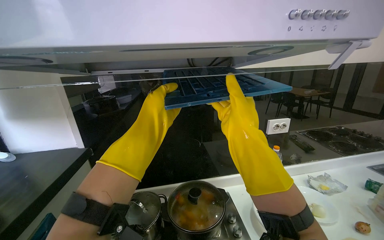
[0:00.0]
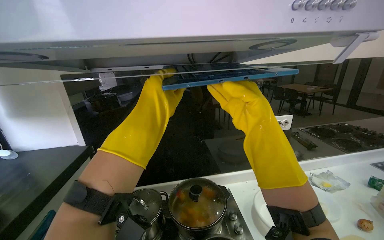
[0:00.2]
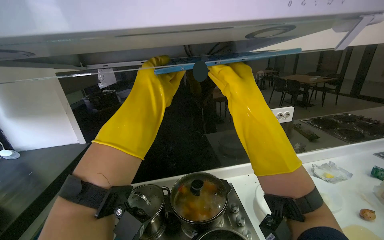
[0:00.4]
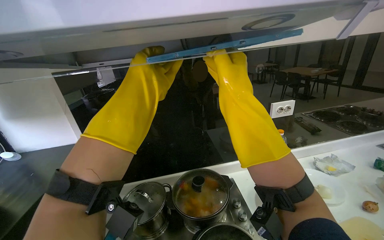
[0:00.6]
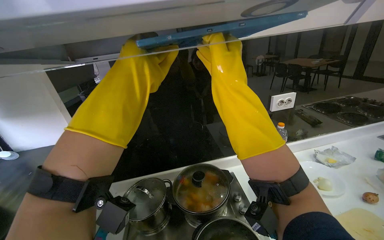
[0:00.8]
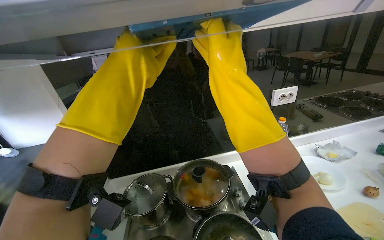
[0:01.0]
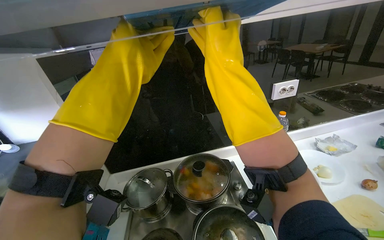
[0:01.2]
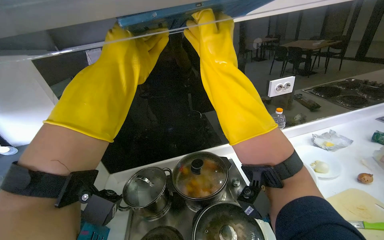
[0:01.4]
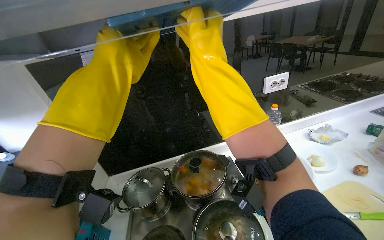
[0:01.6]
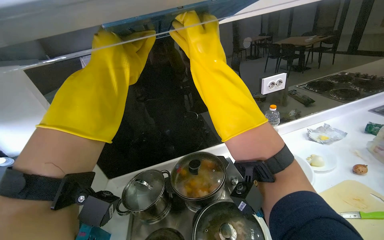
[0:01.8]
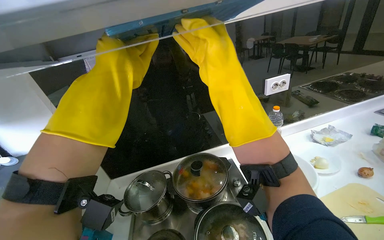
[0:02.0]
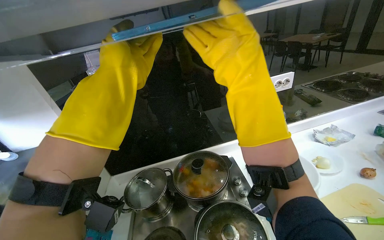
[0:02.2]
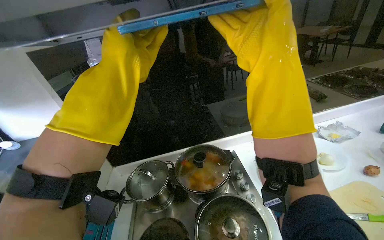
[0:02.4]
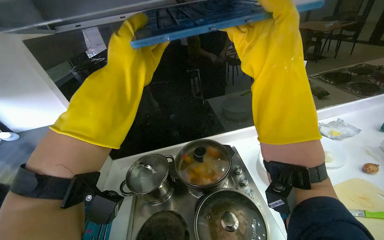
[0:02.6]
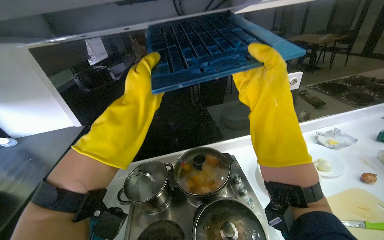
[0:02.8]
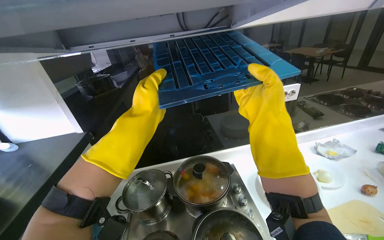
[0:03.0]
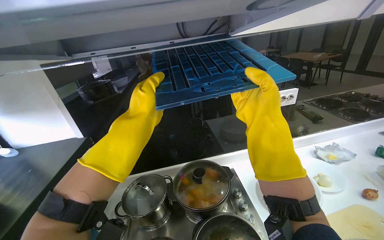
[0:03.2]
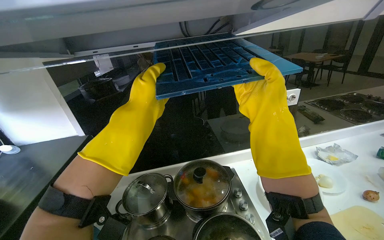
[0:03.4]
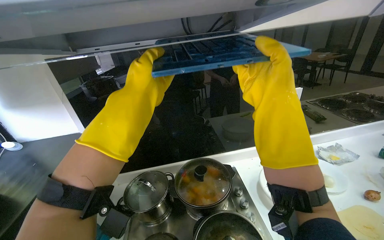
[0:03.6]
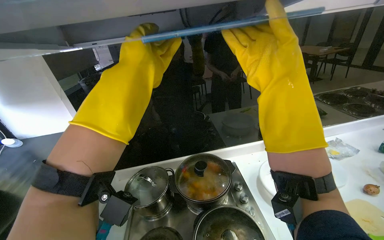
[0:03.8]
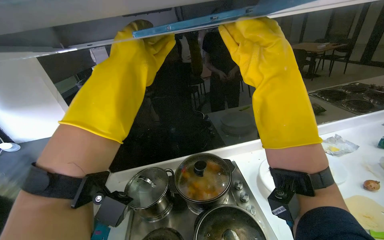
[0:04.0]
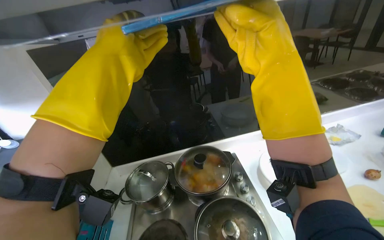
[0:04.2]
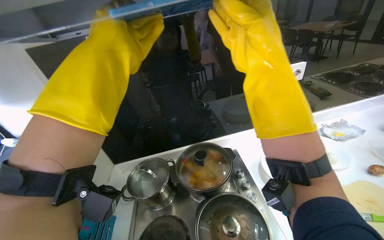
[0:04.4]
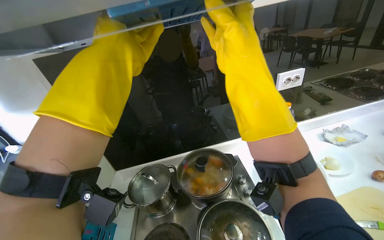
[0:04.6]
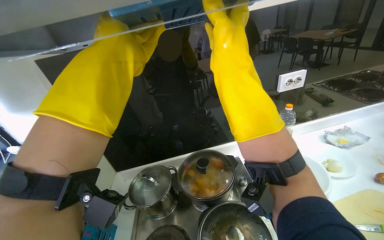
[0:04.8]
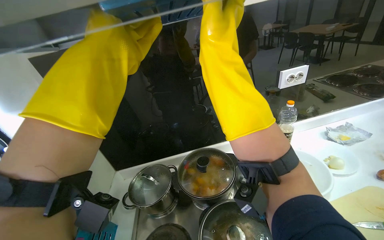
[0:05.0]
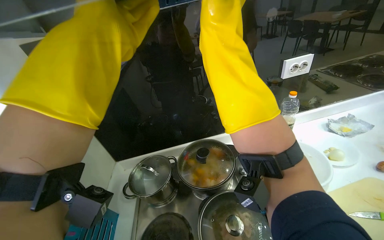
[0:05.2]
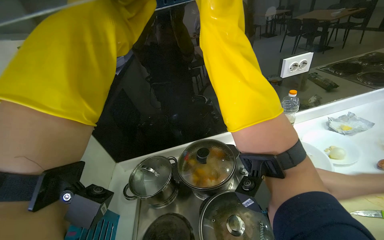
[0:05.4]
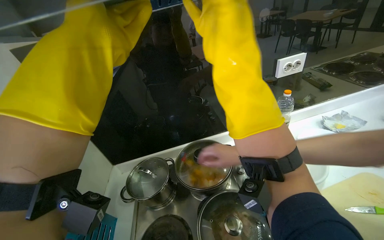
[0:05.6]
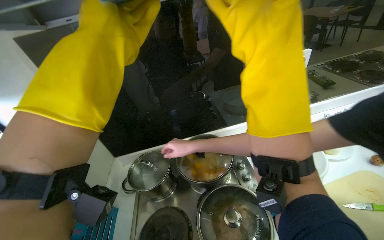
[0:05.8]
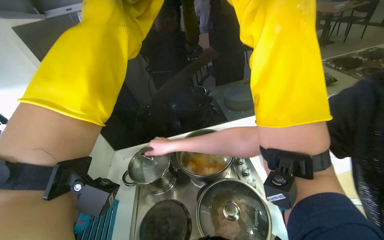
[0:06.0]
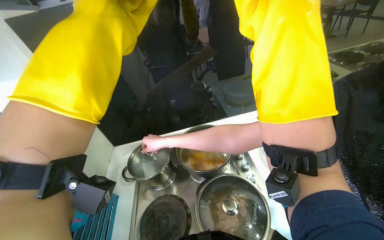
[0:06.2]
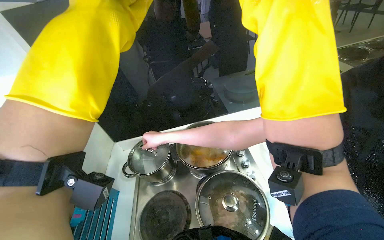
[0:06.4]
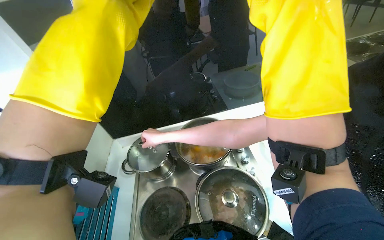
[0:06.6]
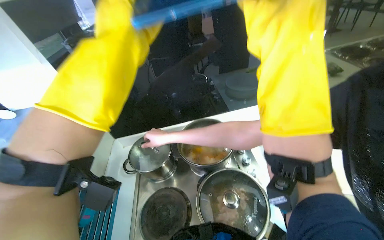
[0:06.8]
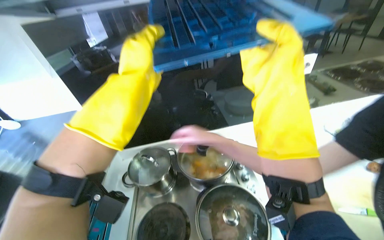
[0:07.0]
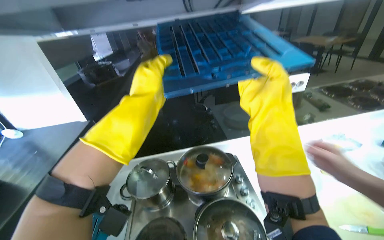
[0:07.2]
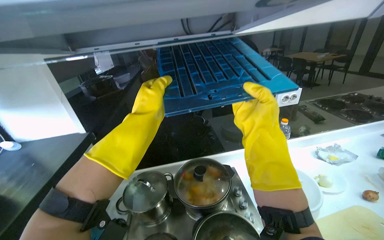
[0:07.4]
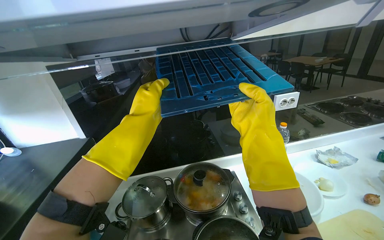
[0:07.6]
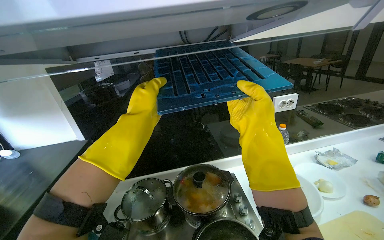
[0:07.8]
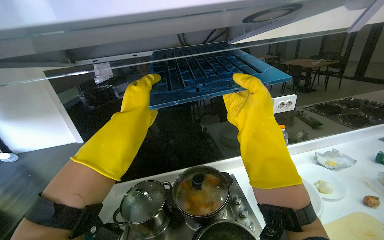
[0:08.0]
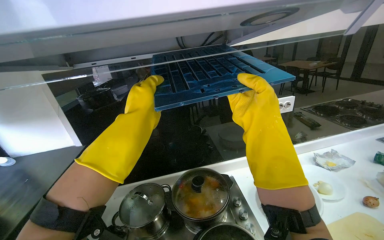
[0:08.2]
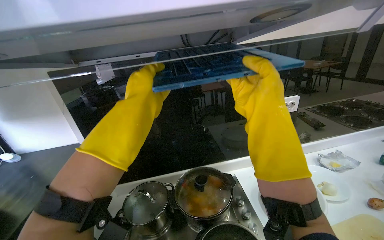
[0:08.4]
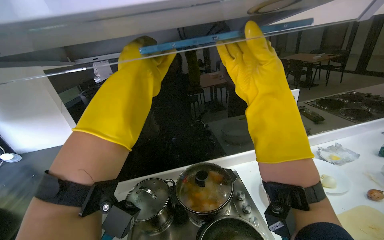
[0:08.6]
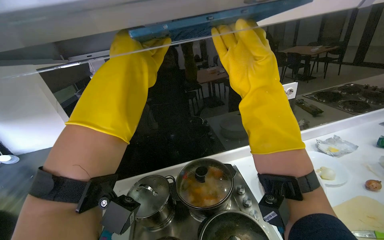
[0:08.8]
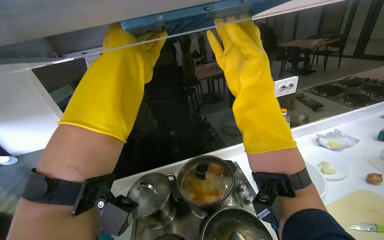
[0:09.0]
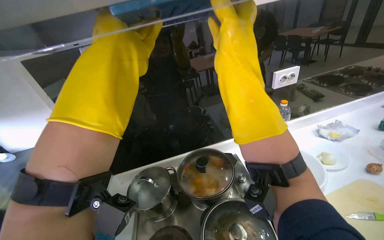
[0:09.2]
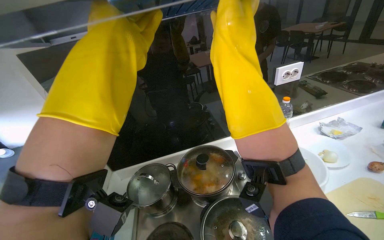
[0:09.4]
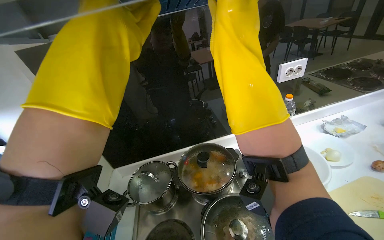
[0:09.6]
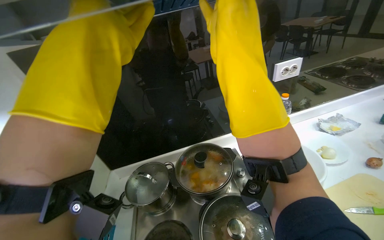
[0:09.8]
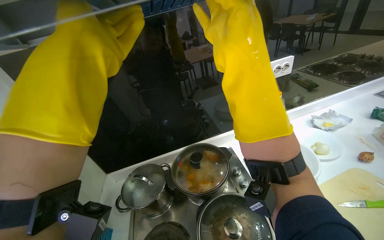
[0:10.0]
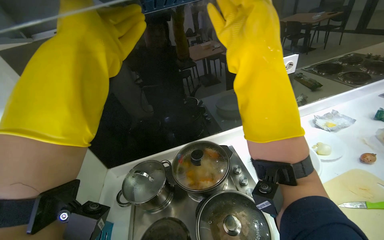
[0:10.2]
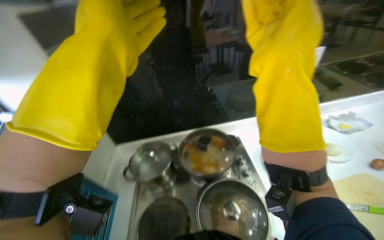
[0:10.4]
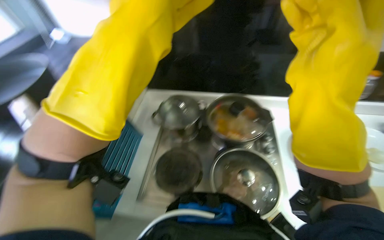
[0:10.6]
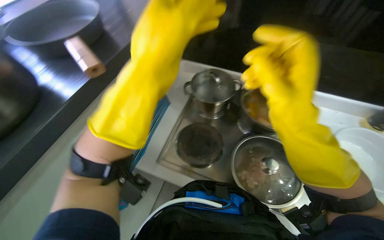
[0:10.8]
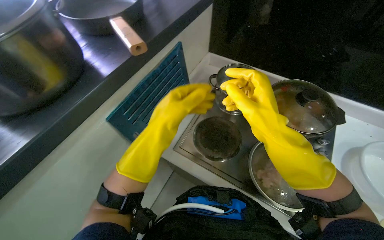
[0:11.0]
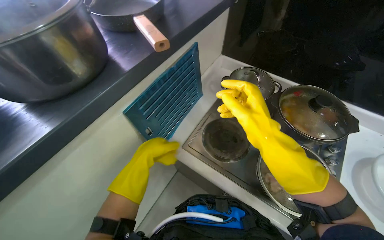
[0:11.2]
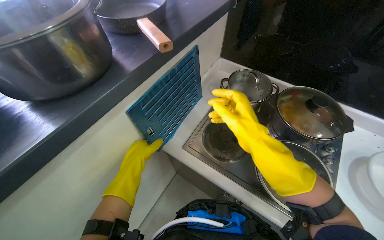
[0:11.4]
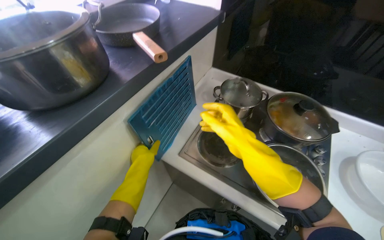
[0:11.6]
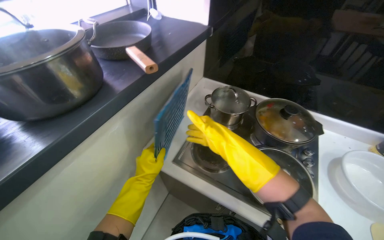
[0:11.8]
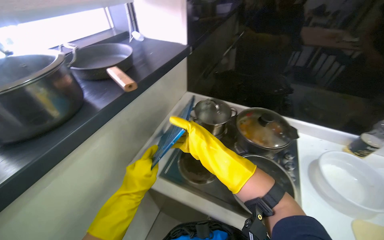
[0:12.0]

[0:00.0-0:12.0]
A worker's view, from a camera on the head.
Job: cleaning kitchen.
The whole recording: Installing range hood filters. The worker installs two cleaned filters into the range hood.
0:00.0 to 0:01.6: Both hands travel together up the picture, about 10 cm.
0:01.6 to 0:03.0: The right hand moves down the picture and to the right, approximately 15 cm; the left hand moves down the picture and farther from the camera, approximately 15 cm.
0:03.0 to 0:04.4: The left hand is displaced up the picture by about 10 cm.
0:06.0 to 0:07.6: The wearer looks some 10 degrees further upward.
0:07.6 to 0:09.0: The left hand goes approximately 10 cm up the picture.
0:10.4 to 0:12.0: The wearer looks roughly 35 degrees further to the left. The camera pitches downward, by about 15 degrees.

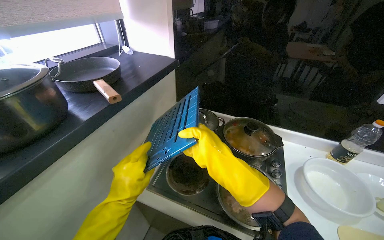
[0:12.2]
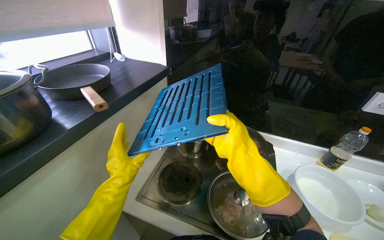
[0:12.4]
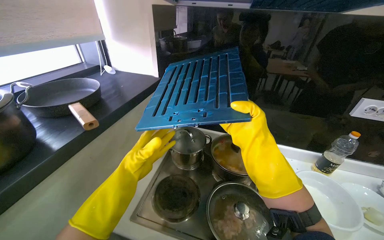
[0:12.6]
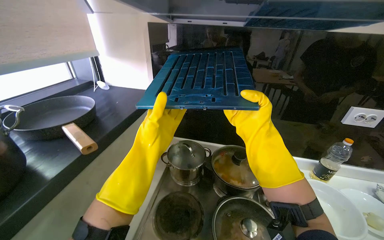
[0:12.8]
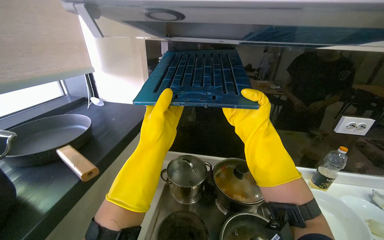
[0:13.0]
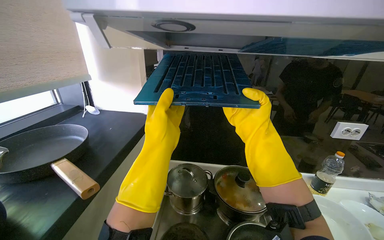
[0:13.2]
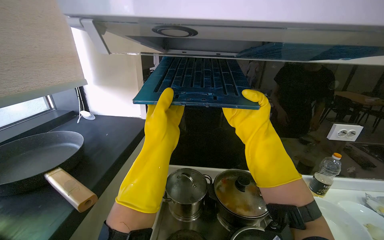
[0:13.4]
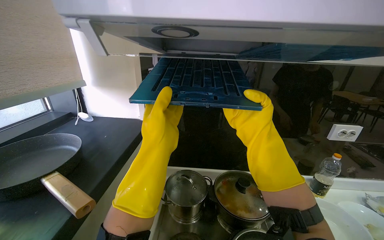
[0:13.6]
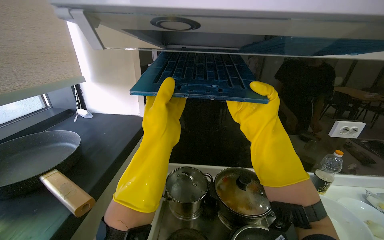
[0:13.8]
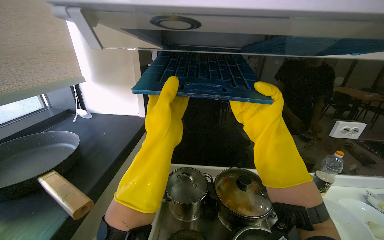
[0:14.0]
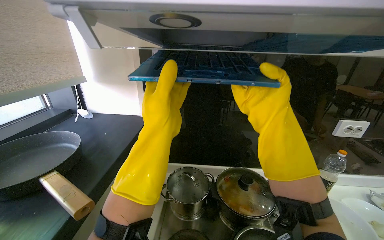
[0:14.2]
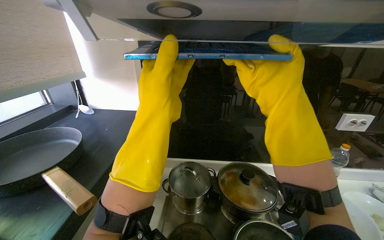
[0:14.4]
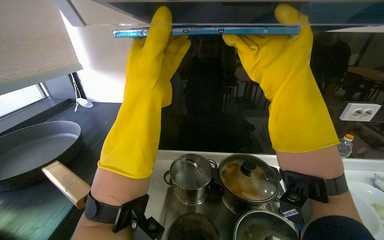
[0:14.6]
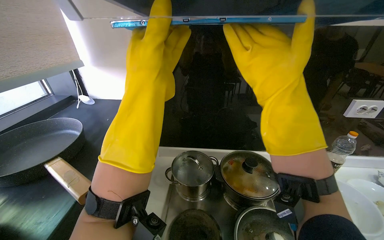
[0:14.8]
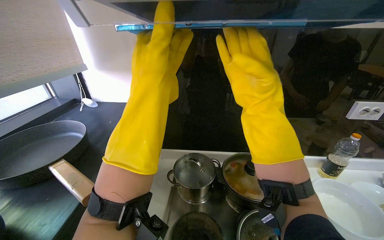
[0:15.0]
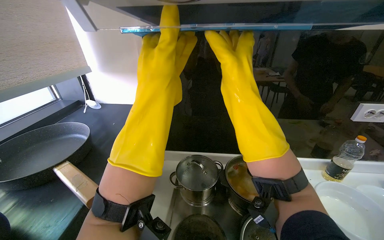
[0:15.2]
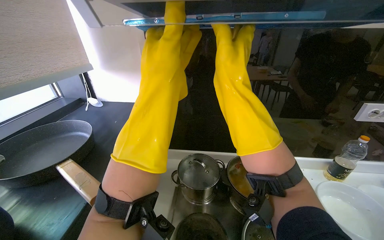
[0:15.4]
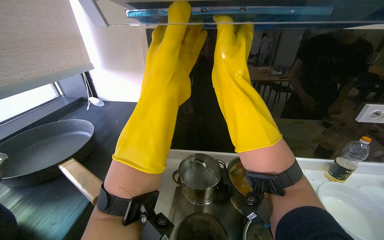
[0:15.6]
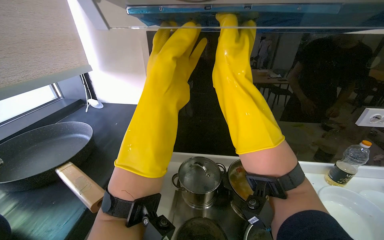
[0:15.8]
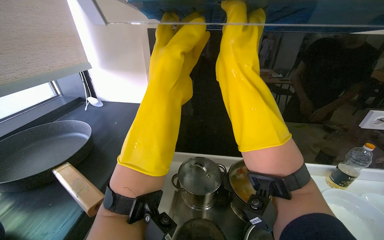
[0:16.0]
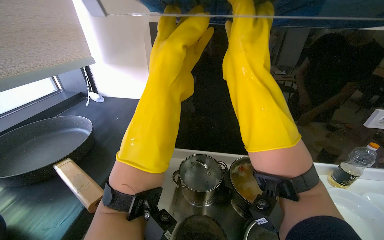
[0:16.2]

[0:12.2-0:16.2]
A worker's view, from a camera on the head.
Job: cleaning kitchen.
The whole recording: Installing range hood filters. The worker installs two cleaned filters into the range hood.
0:12.2 to 0:13.6: The view pans to the right by some 15 degrees. The view tips upward by roughly 15 degrees. The left hand shifts about 35 cm up the picture; the right hand moves up the picture and farther from the camera, approximately 25 cm.
0:13.6 to 0:14.8: The left hand heads up the picture, covering approximately 10 cm.
0:14.8 to 0:16.2: The right hand shifts approximately 10 cm to the left.
